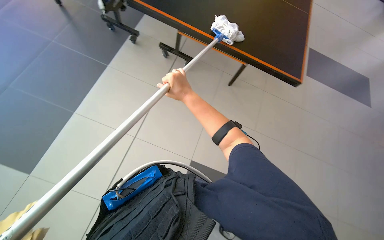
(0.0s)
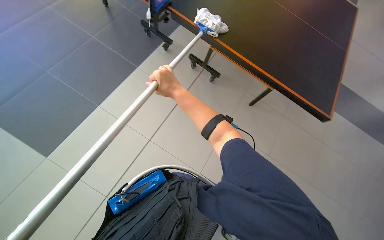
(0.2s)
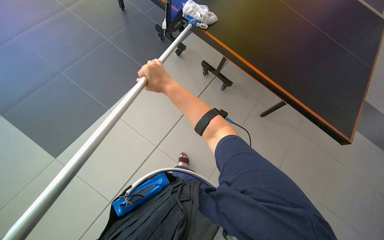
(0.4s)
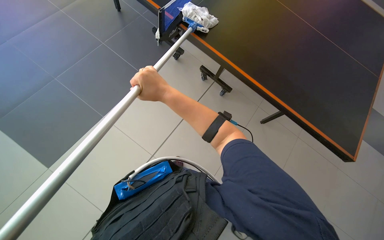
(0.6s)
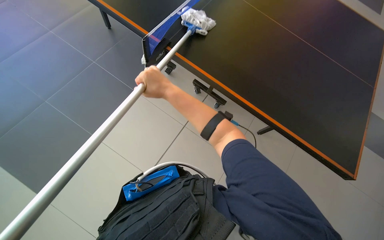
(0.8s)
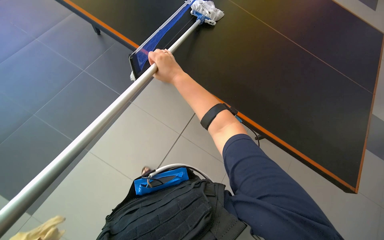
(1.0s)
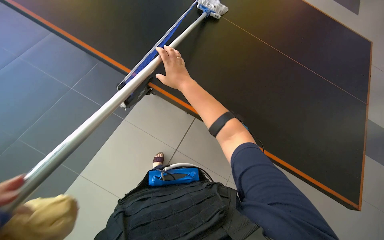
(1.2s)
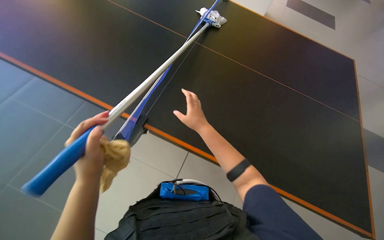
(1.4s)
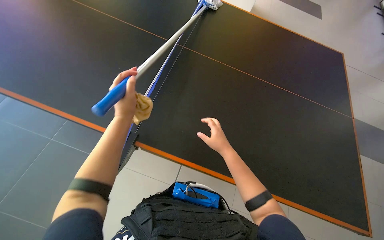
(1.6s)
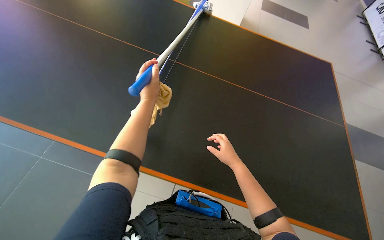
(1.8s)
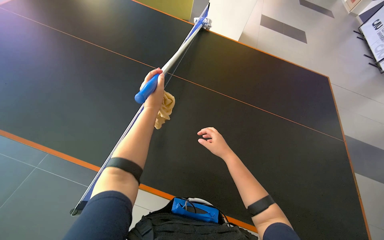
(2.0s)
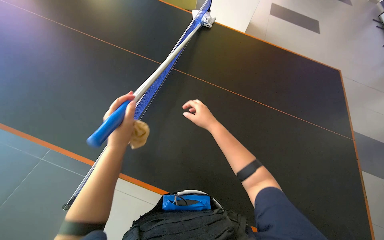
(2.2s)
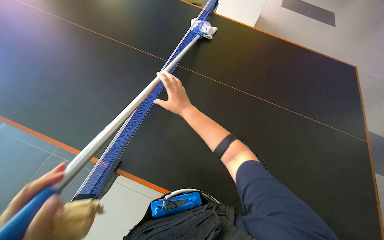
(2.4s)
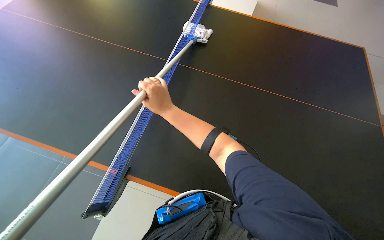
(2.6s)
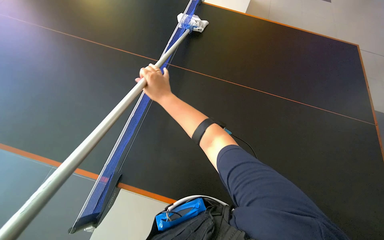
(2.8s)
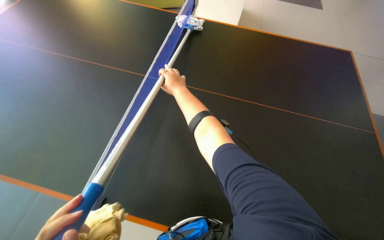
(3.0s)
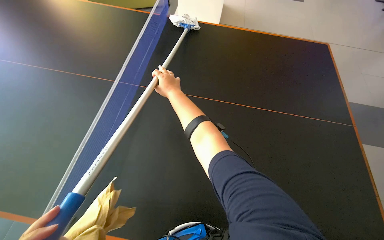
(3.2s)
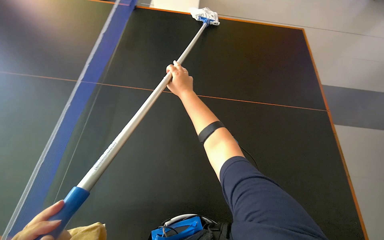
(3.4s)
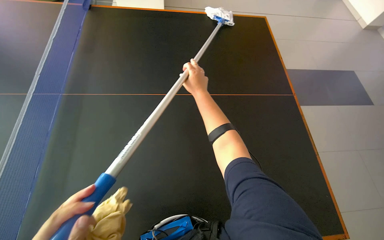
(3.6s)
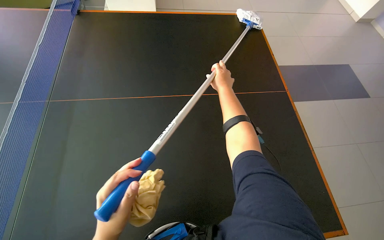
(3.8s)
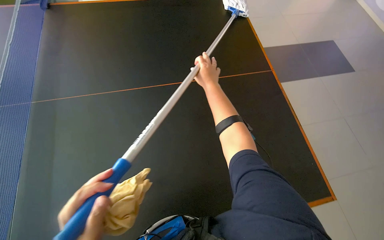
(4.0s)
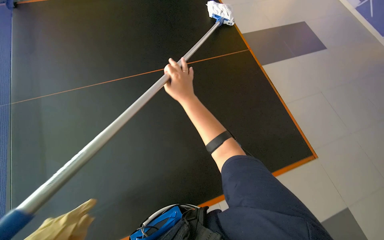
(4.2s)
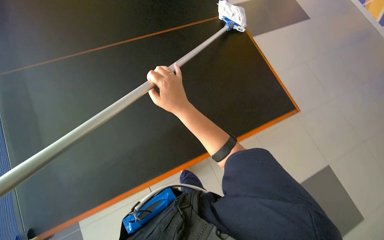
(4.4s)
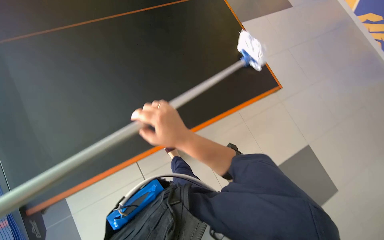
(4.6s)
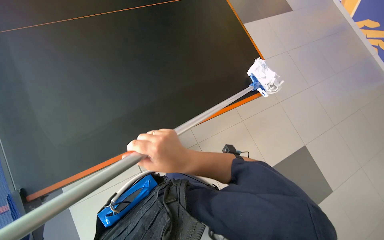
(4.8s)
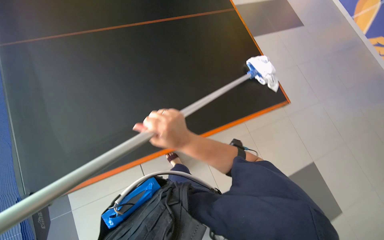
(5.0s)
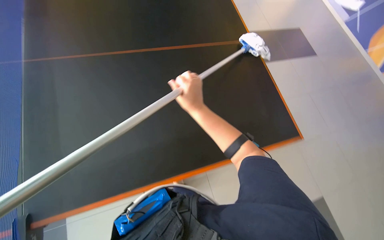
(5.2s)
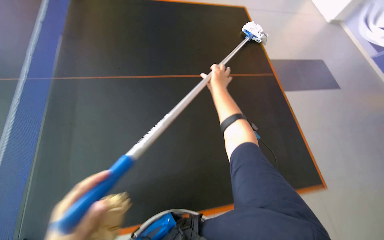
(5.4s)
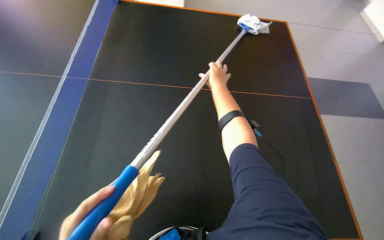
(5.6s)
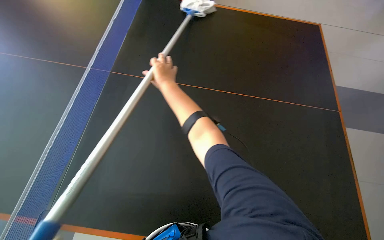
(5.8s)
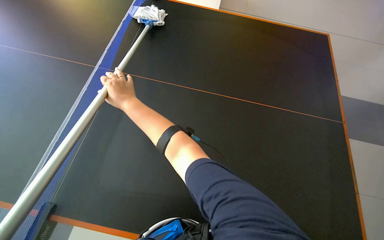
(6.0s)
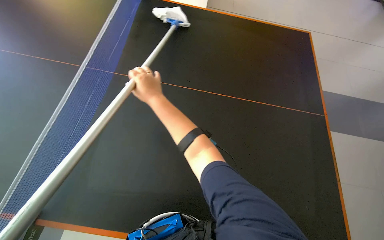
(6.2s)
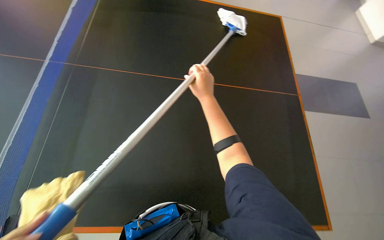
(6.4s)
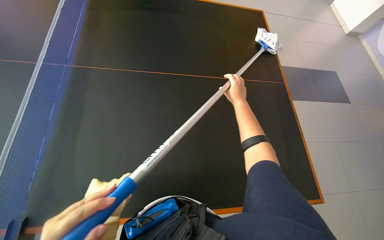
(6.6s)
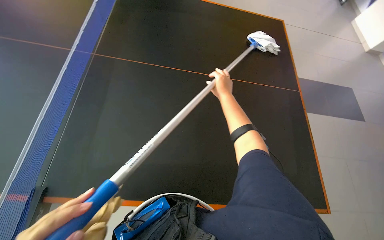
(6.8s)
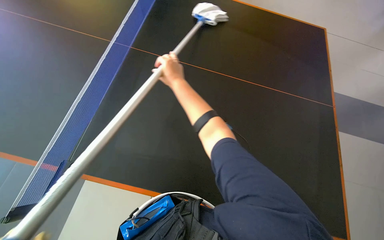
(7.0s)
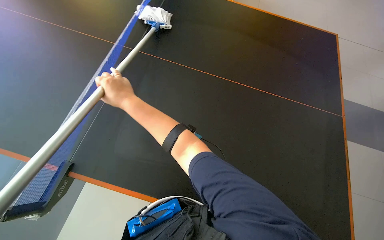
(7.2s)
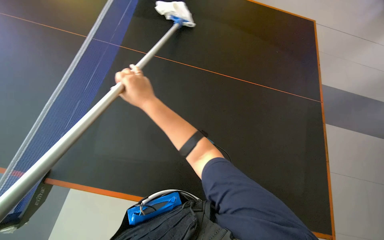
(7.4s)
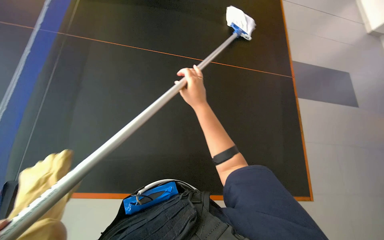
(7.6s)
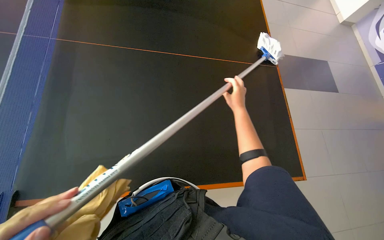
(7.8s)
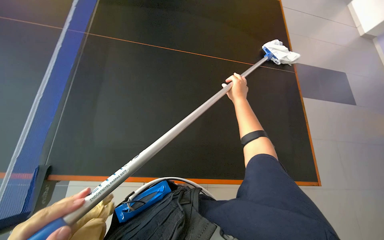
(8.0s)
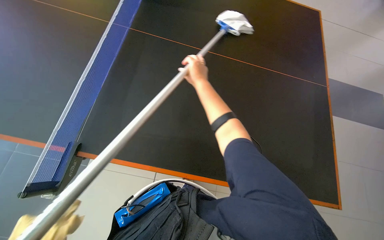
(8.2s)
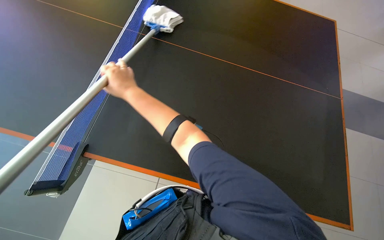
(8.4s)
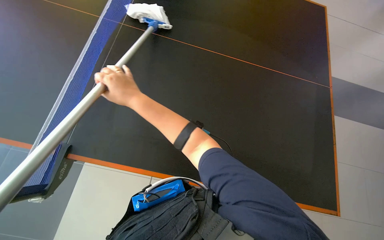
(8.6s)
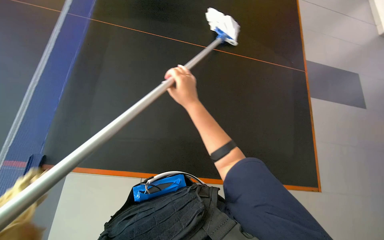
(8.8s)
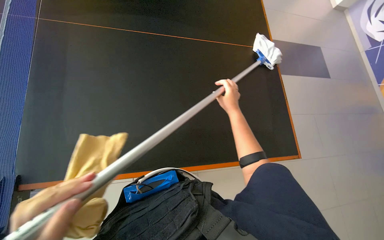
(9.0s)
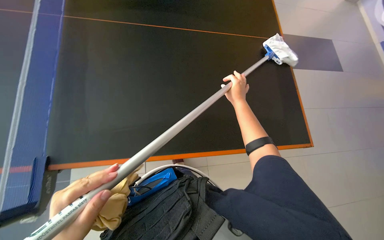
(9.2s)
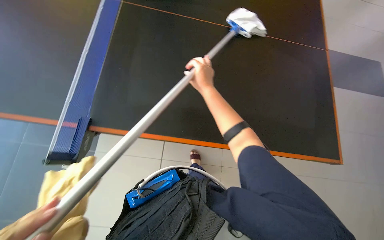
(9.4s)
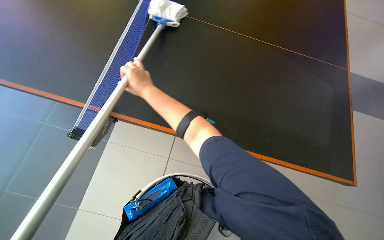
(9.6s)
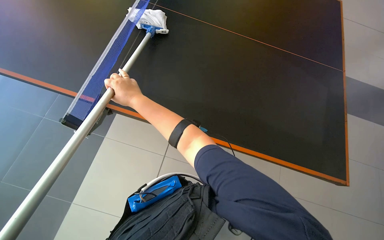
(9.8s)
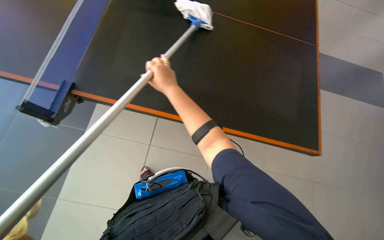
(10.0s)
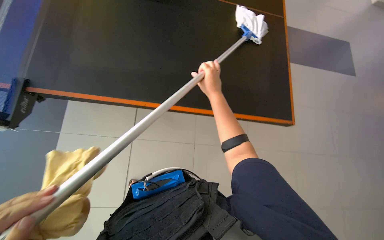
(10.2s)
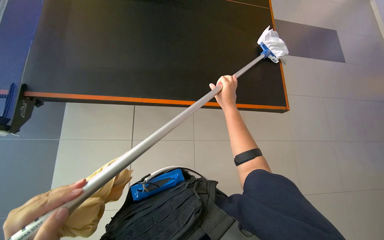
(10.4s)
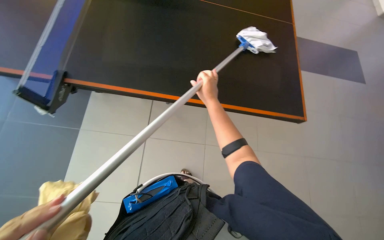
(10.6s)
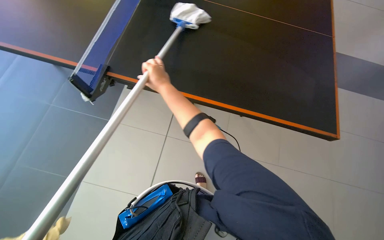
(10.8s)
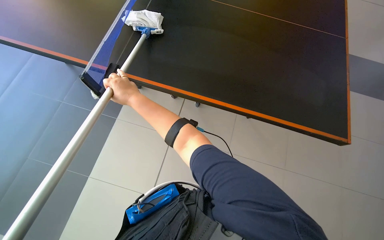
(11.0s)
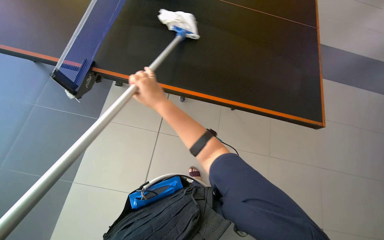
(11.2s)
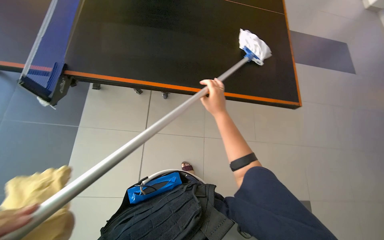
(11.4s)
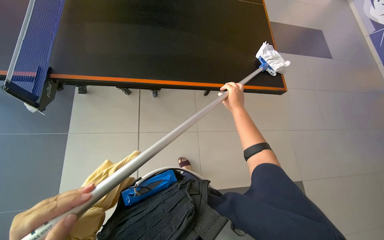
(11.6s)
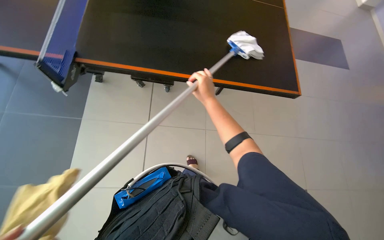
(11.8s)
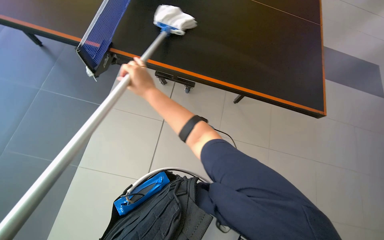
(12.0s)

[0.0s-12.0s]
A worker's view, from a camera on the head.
Job: wiping surfaces.
The whole recording: Cleaning the table. The worker cleans the black table using a mop and then wipes it with a yellow cloth.
0.0s to 1.6s: The right hand heads down the picture, covering roughly 10 cm.
1.6s to 3.0s: The right hand is displaced up the picture by some 15 cm.
3.0s to 4.4s: The right hand moves about 10 cm to the right and comes back.
4.4s to 6.0s: The right hand moves to the left, roughly 20 cm.
6.0s to 7.6s: The view tilts approximately 10 degrees downward.
7.6s to 9.0s: The camera pitches downward, by approximately 15 degrees. The right hand goes left and right, some 35 cm each way, reversing 2 times.
9.0s to 10.4s: The right hand moves some 25 cm to the left and comes back.
10.4s to 12.0s: The wearer looks roughly 20 degrees further to the left. The right hand goes left and right, about 30 cm each way, reversing 2 times.

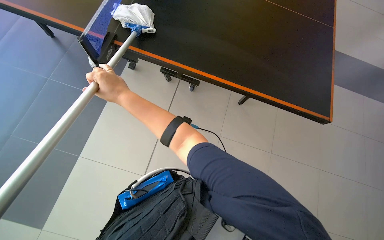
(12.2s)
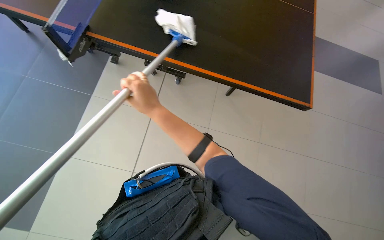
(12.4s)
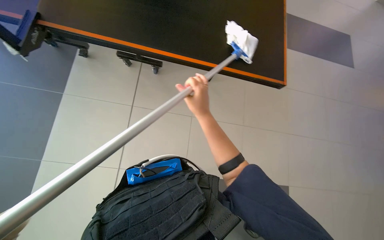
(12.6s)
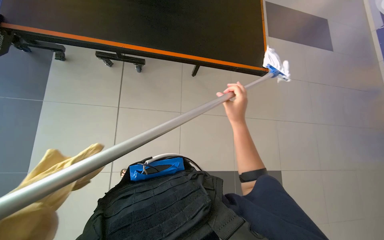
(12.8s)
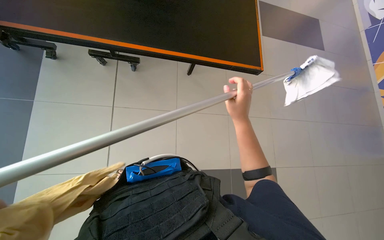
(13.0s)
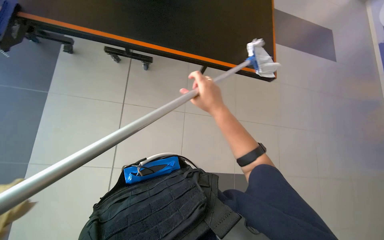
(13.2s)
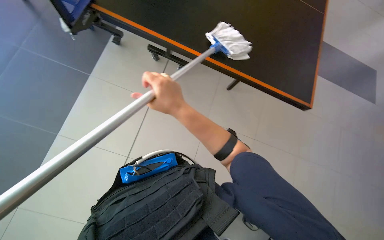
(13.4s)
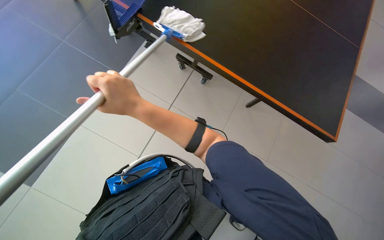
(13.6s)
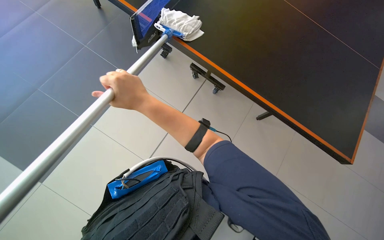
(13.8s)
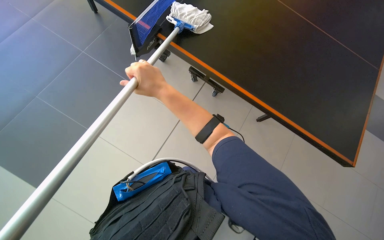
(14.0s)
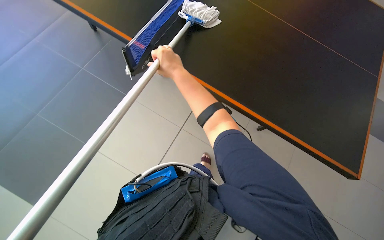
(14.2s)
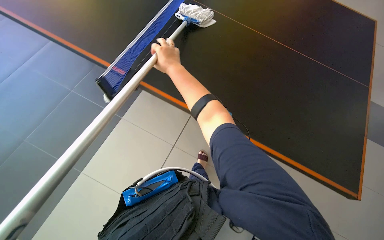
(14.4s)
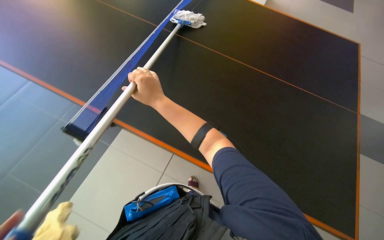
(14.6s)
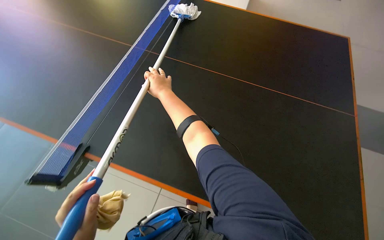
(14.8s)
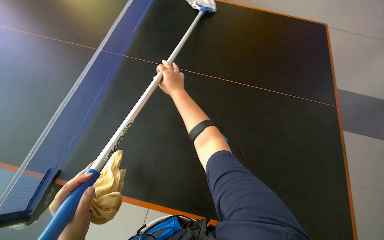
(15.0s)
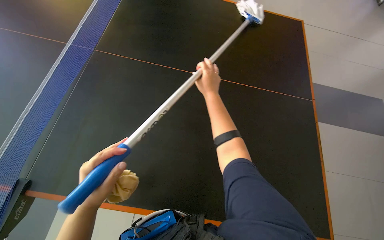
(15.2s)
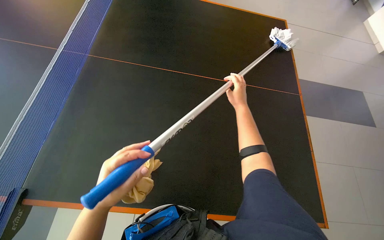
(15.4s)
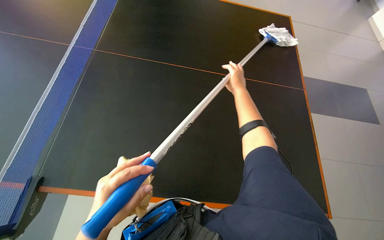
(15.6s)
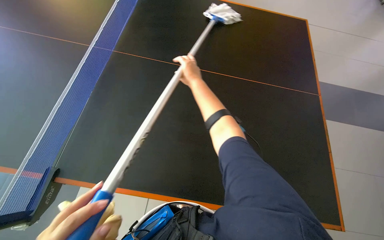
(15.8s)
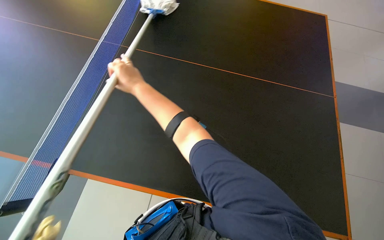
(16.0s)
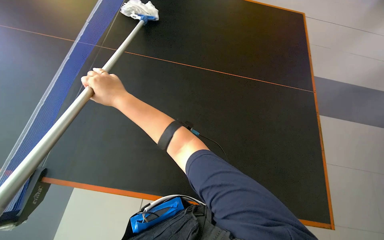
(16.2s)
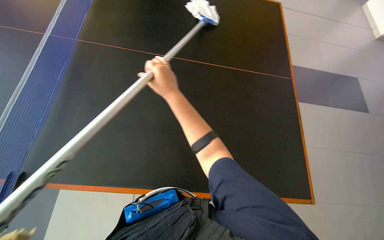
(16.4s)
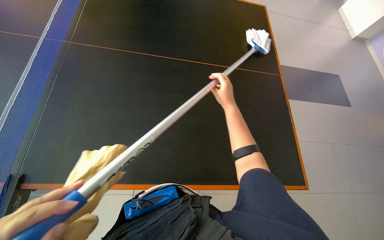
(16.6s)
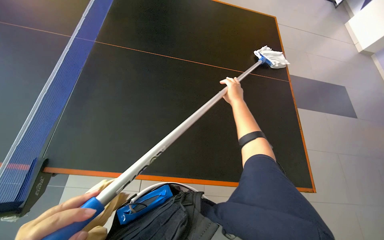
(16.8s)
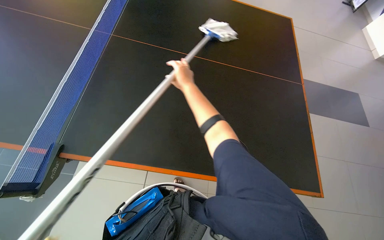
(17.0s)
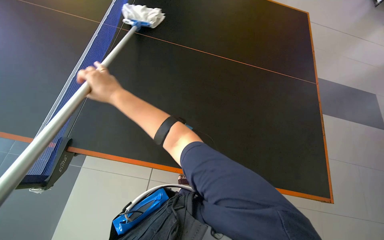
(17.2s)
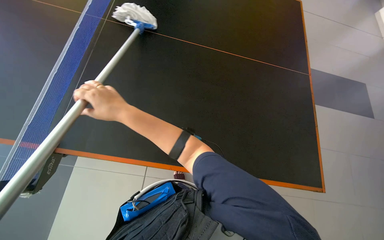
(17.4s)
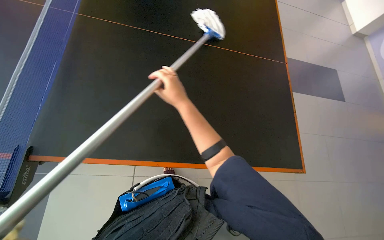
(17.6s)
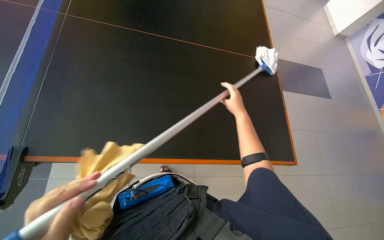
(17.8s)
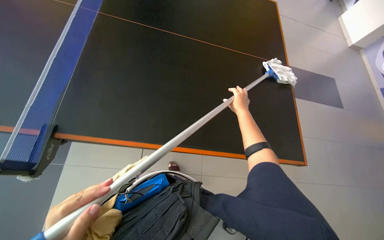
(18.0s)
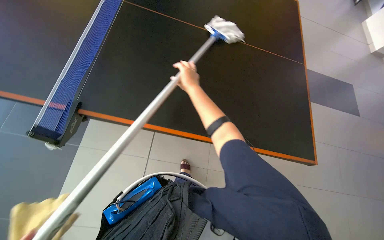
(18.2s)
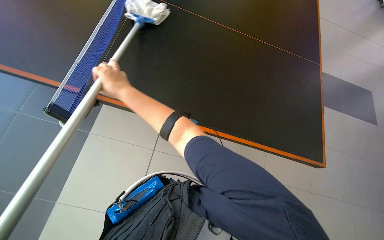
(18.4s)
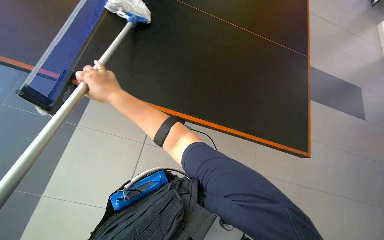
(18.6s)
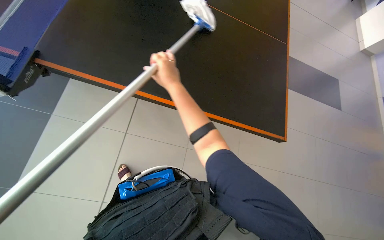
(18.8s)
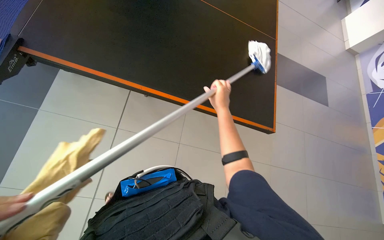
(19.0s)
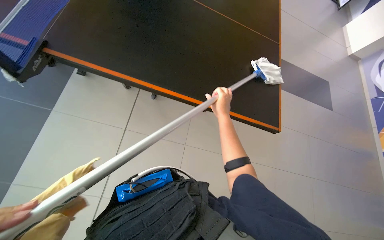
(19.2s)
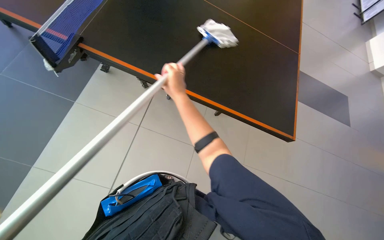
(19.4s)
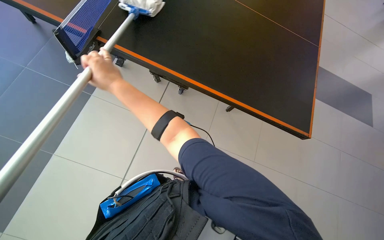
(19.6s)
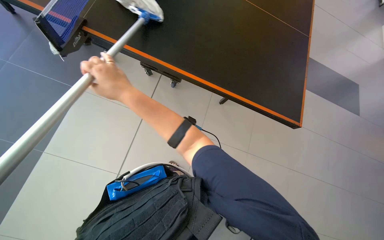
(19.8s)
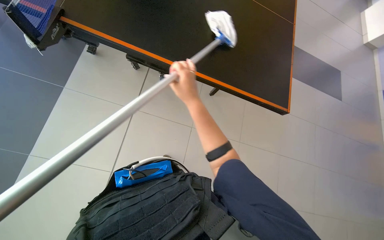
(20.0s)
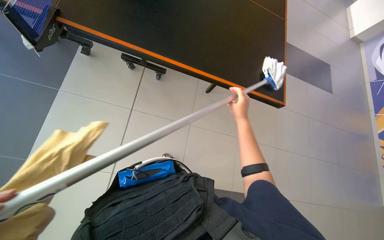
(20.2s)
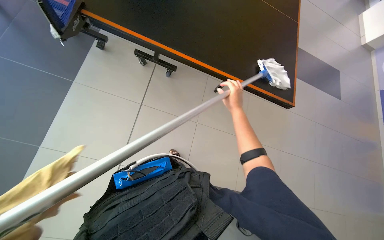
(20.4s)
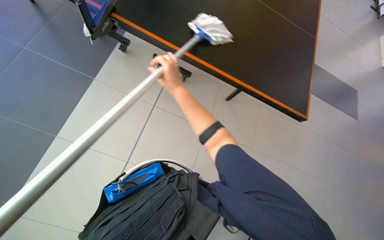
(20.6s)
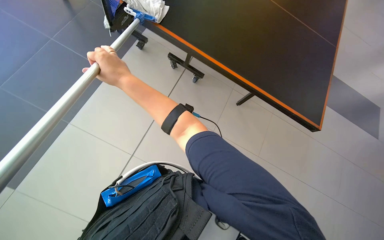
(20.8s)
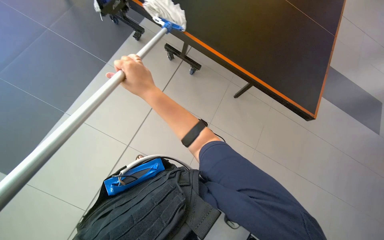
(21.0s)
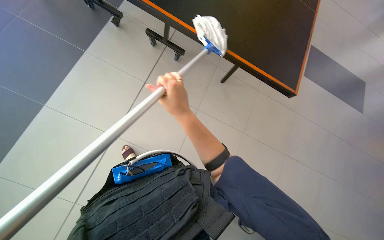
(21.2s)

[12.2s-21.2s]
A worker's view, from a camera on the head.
Job: wiping surfaces.
The whole recording: Cleaning the table. The worker cleans the black table using a mop and then wipes it with a yellow cloth.
12.2s to 13.8s: The right hand reaches some 15 cm to the right, then returns.
13.8s to 15.2s: The wearer looks some 15 degrees further to the left. The right hand moves farther from the camera and up the picture, some 25 cm.
15.2s to 16.6s: The right hand travels to the left and back again, roughly 40 cm each way.
16.6s to 18.2s: The right hand swings left and right, roughly 40 cm each way, with 2 reversals.
18.2s to 19.8s: The right hand goes left and right, roughly 30 cm each way, reversing 2 times.
